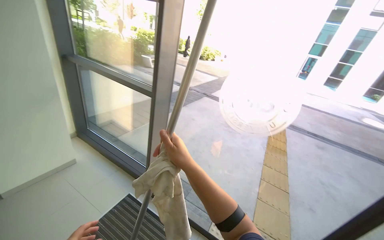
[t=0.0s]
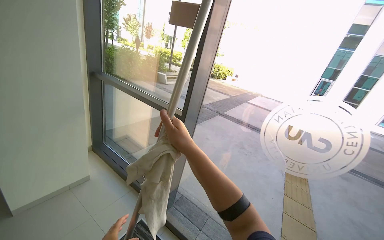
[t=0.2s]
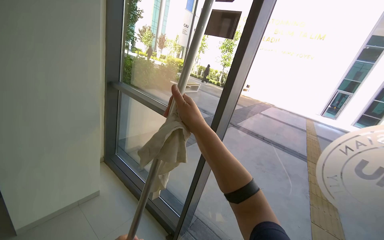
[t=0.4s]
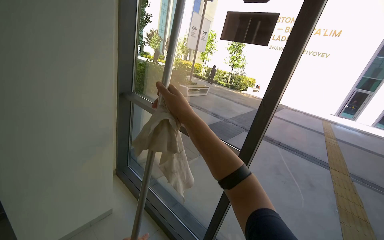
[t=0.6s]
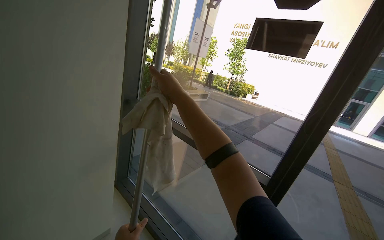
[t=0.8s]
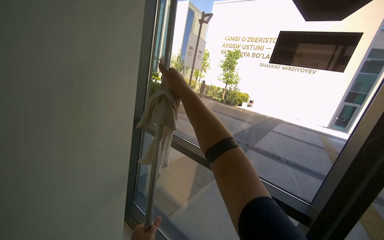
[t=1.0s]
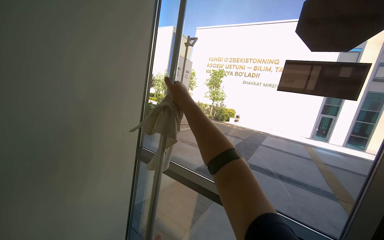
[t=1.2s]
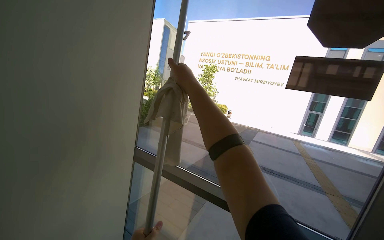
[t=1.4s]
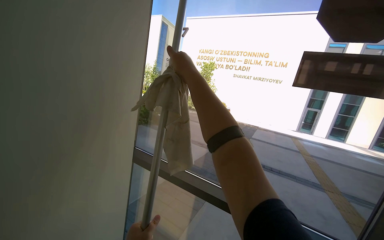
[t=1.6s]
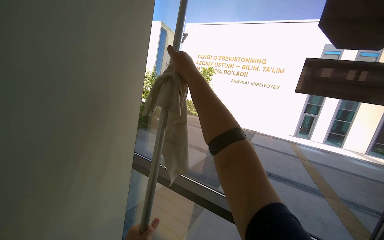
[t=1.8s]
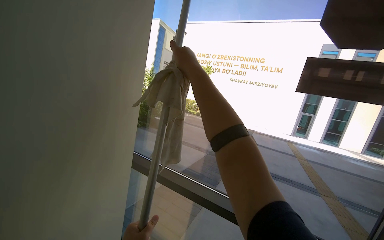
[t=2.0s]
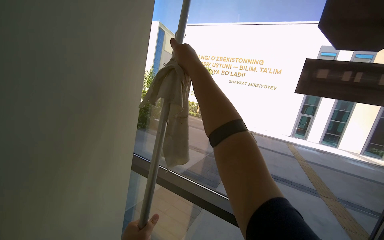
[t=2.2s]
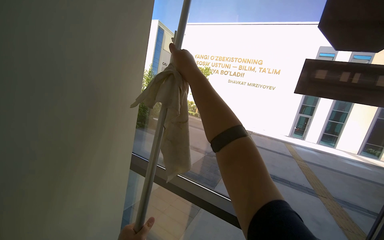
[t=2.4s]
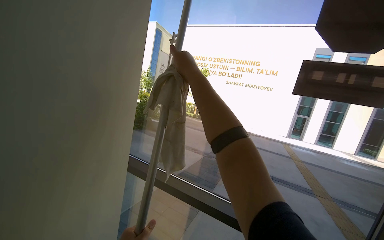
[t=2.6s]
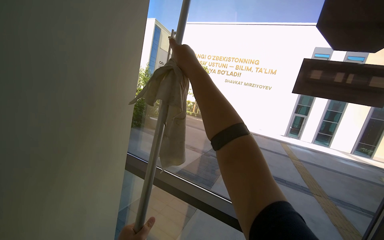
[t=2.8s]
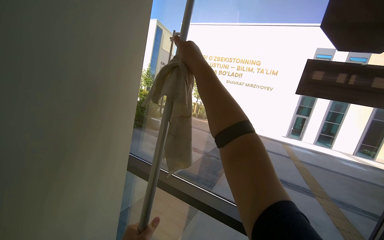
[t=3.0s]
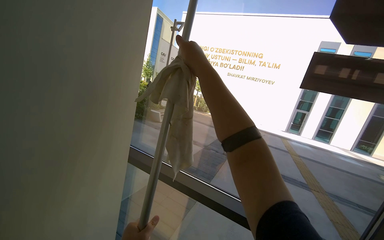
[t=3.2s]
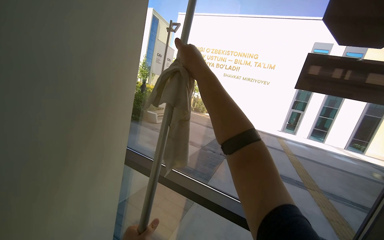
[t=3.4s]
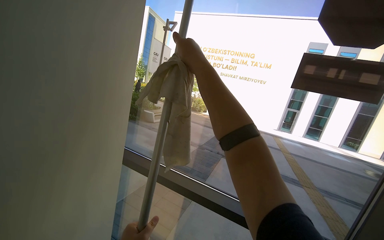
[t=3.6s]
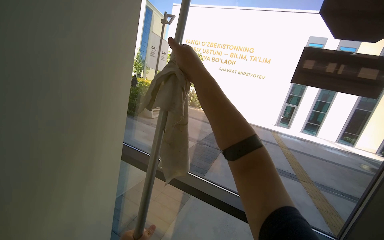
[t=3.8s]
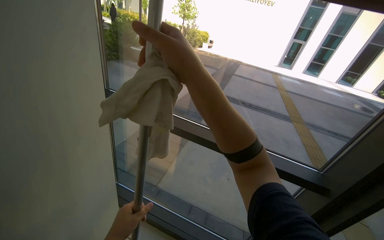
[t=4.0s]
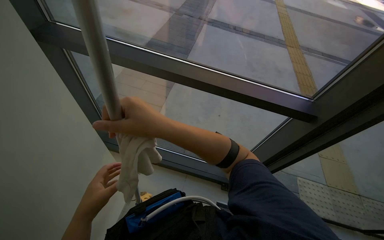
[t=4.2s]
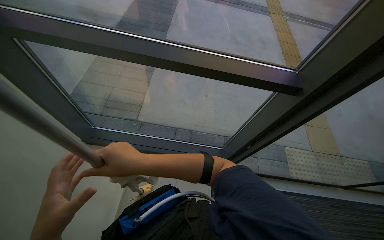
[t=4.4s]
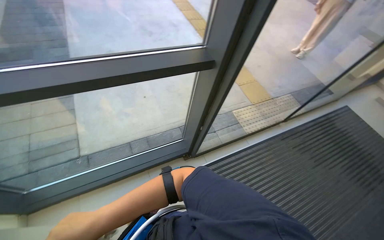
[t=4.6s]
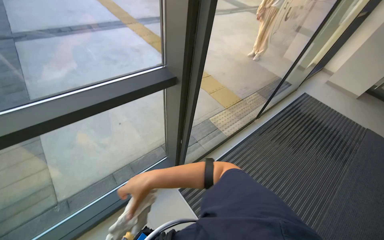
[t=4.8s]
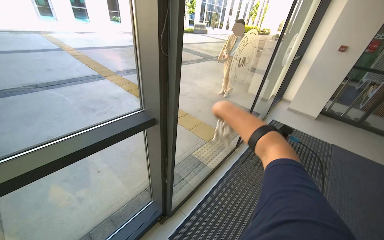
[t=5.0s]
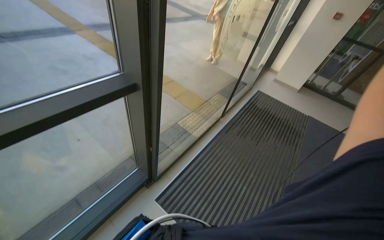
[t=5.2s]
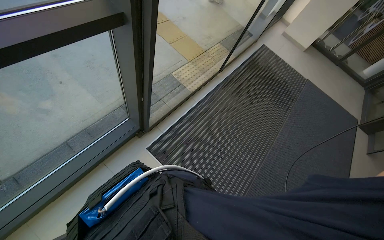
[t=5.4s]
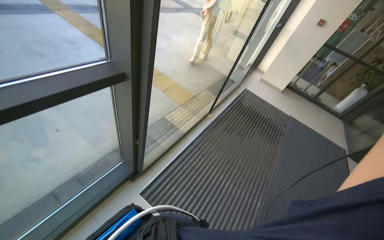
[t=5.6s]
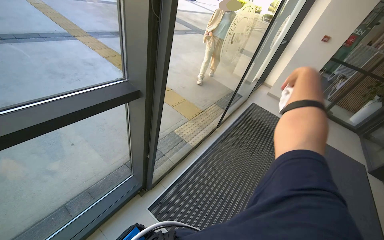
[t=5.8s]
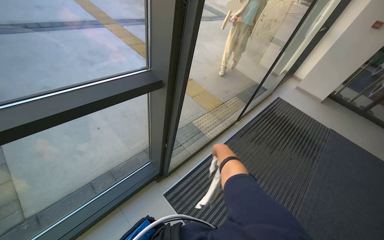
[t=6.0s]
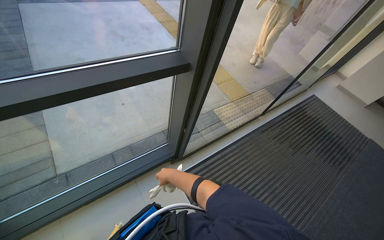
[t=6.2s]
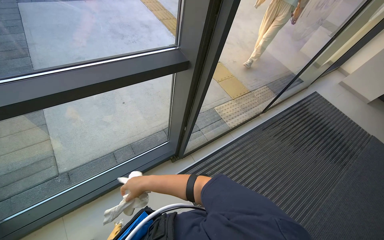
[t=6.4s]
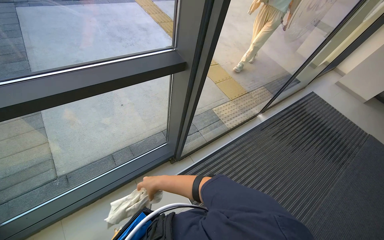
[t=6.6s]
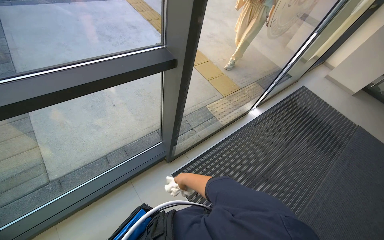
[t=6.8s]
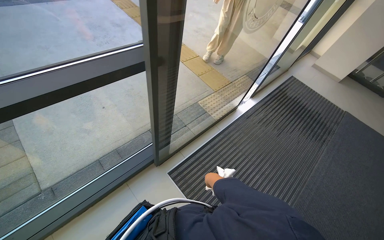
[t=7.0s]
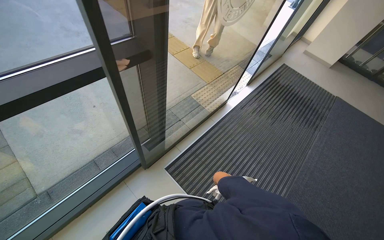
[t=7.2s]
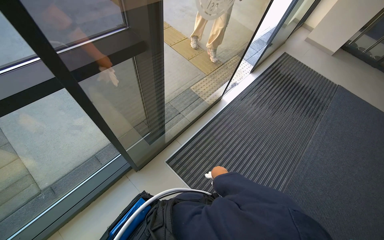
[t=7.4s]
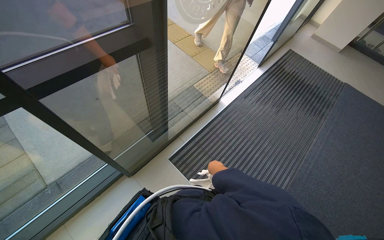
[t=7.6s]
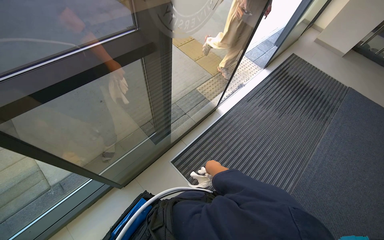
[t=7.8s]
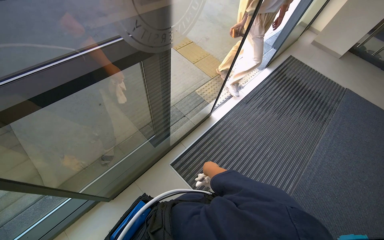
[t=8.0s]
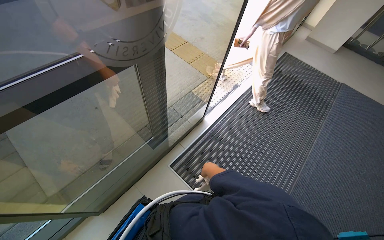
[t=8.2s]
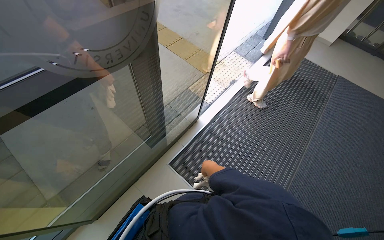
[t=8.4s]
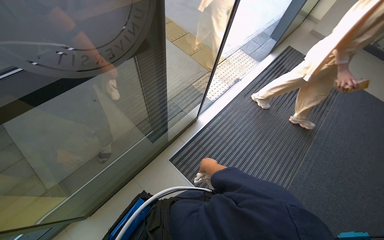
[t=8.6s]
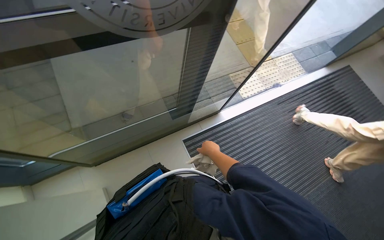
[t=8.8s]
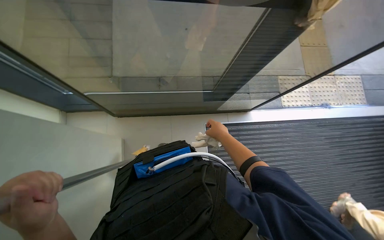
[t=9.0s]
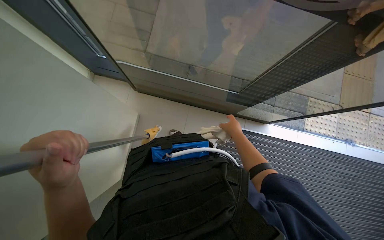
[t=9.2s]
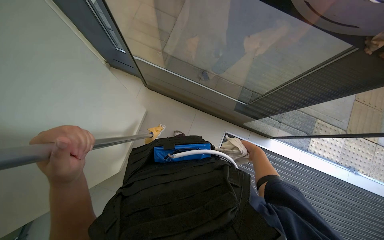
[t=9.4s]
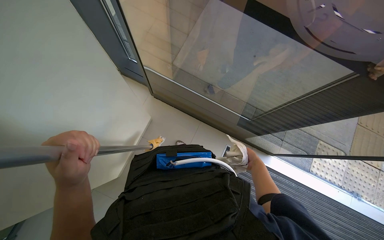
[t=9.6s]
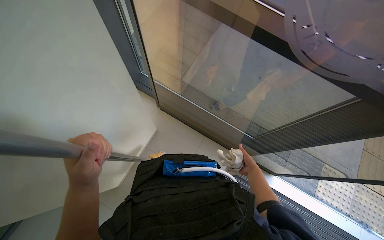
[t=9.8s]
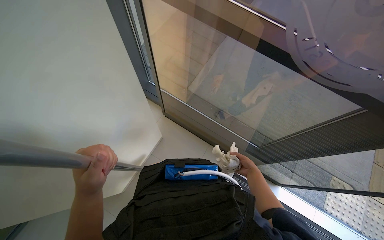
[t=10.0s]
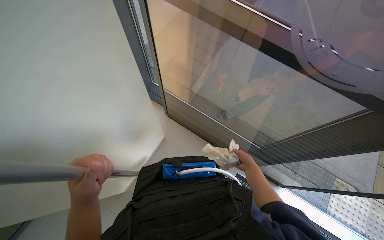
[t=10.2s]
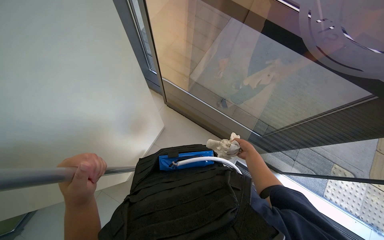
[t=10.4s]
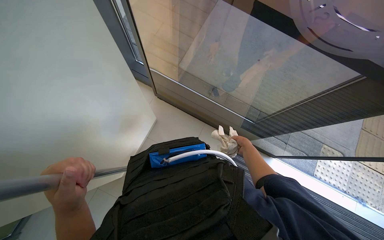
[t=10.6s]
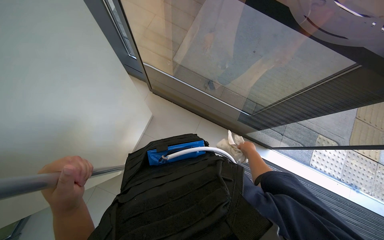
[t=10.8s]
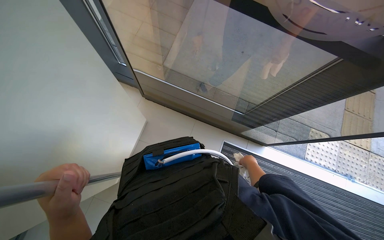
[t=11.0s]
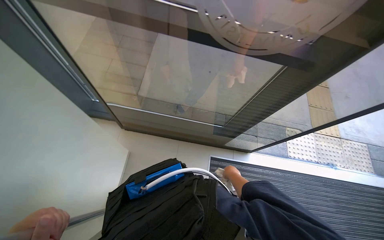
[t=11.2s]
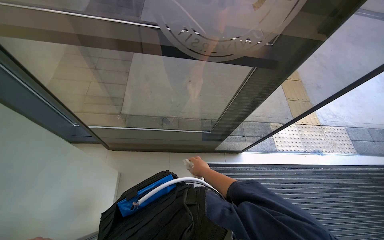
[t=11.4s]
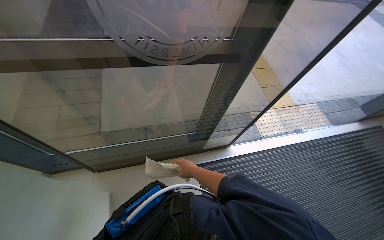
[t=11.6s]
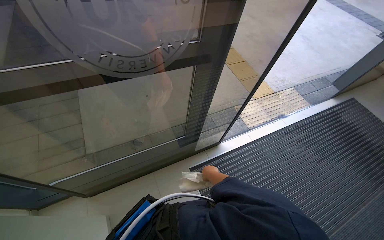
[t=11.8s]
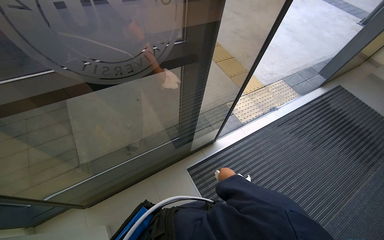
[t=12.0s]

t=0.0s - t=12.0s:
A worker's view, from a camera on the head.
Job: cleaning windows.
The whole recording: Cleaning windows and frames. The worker cleans the windows and frames with a long-handled tool and a cloth.
t=3.0s - t=4.4s: The wearer looks some 20 degrees further to the right. The wearer looks about 55 degrees further downward.
t=6.0s - t=7.6s: The camera pitches downward, by some 15 degrees.
t=7.6s - t=9.0s: The head rotates about 40 degrees to the left.
t=9.0s - t=10.4s: Everything in view rotates approximately 35 degrees clockwise.
t=10.4s - t=12.0s: The head rotates roughly 60 degrees to the right.

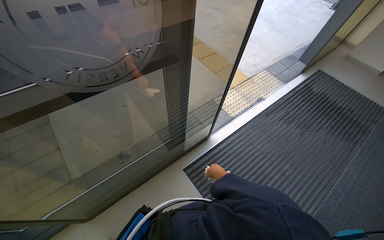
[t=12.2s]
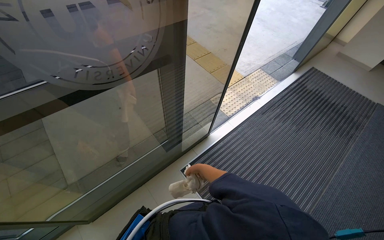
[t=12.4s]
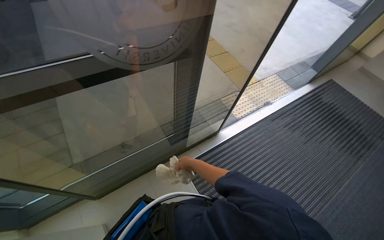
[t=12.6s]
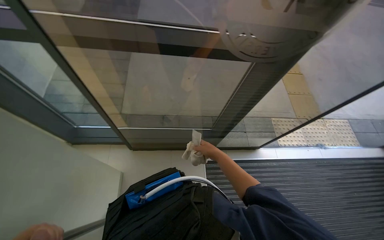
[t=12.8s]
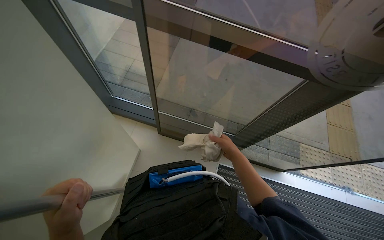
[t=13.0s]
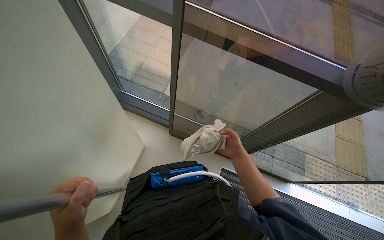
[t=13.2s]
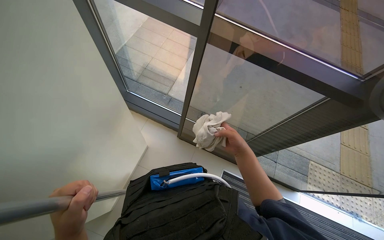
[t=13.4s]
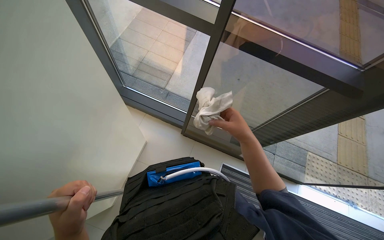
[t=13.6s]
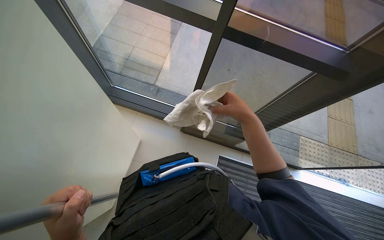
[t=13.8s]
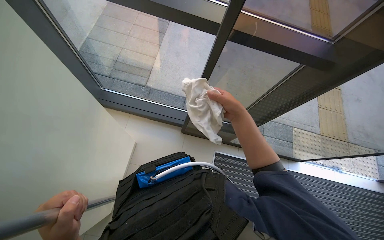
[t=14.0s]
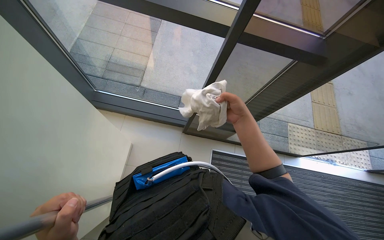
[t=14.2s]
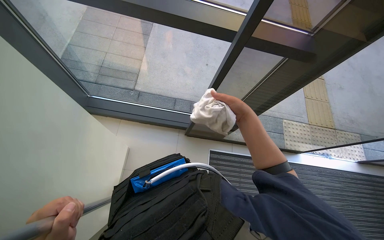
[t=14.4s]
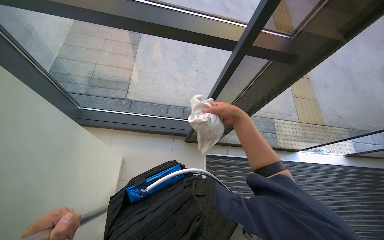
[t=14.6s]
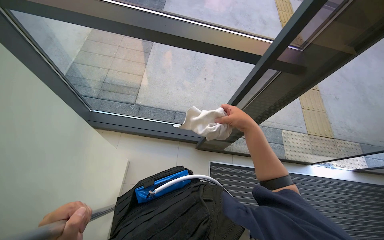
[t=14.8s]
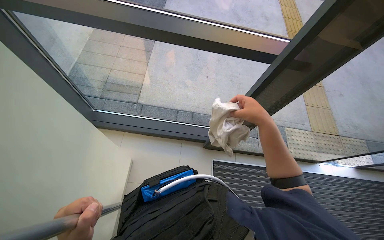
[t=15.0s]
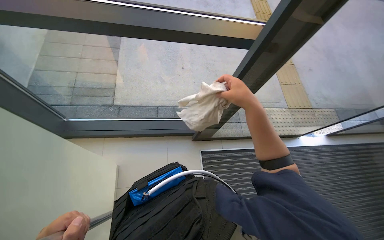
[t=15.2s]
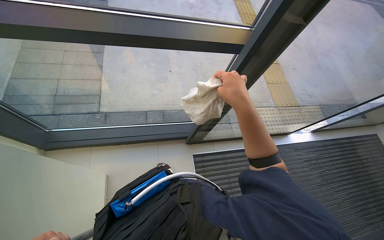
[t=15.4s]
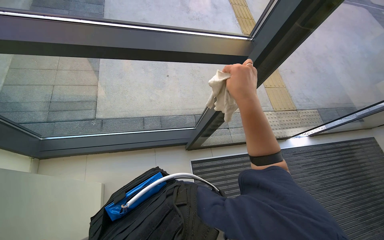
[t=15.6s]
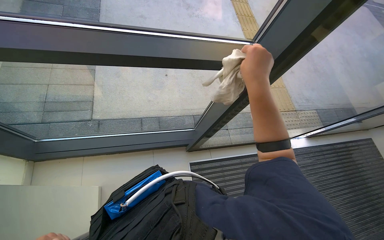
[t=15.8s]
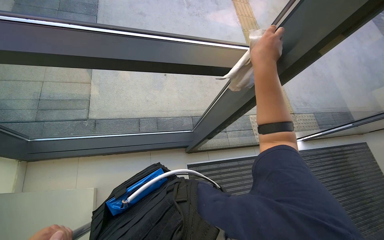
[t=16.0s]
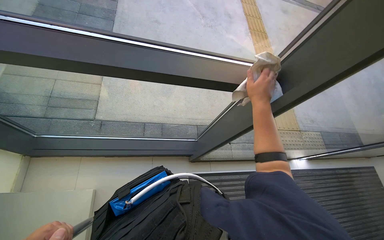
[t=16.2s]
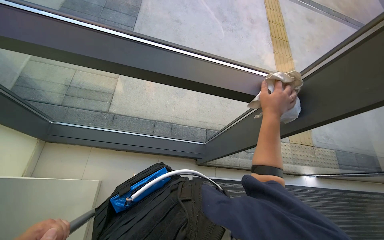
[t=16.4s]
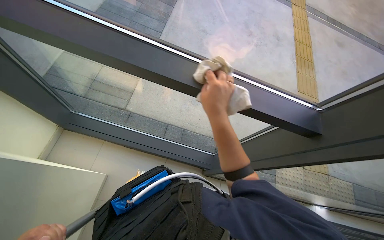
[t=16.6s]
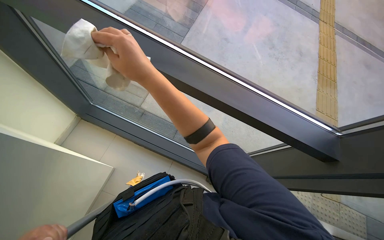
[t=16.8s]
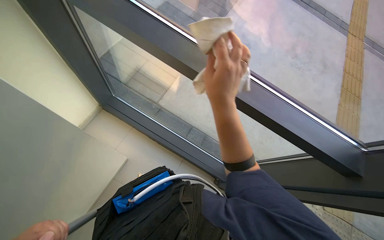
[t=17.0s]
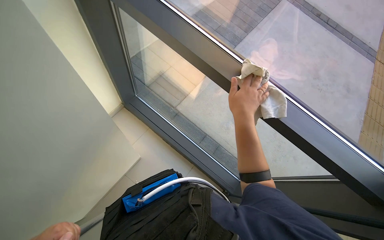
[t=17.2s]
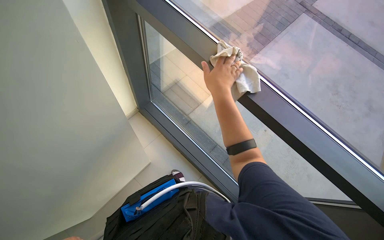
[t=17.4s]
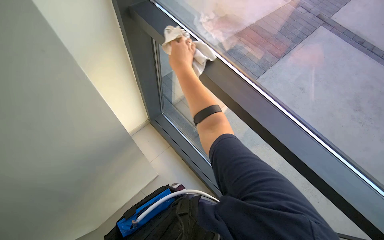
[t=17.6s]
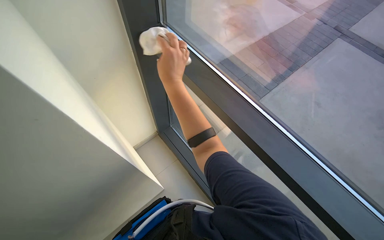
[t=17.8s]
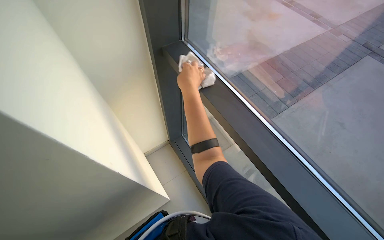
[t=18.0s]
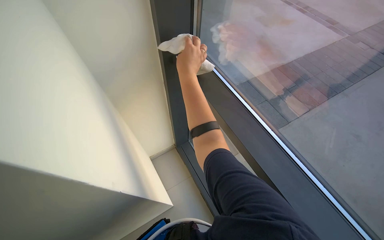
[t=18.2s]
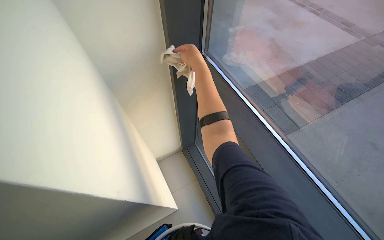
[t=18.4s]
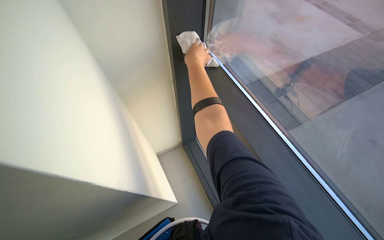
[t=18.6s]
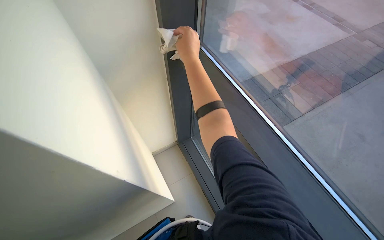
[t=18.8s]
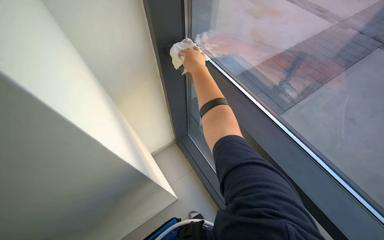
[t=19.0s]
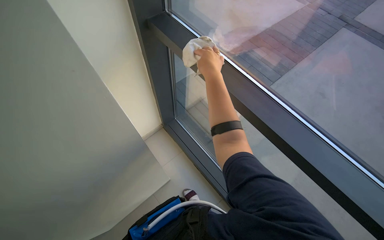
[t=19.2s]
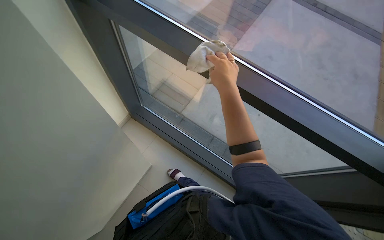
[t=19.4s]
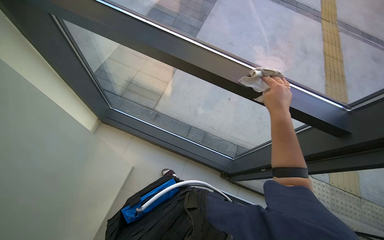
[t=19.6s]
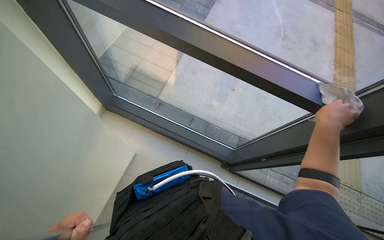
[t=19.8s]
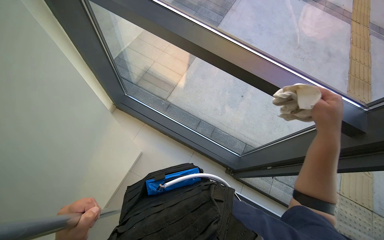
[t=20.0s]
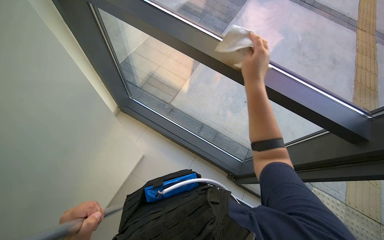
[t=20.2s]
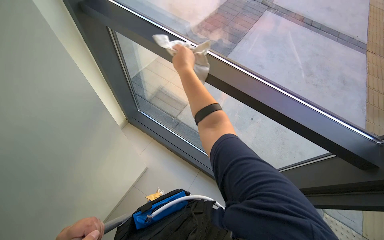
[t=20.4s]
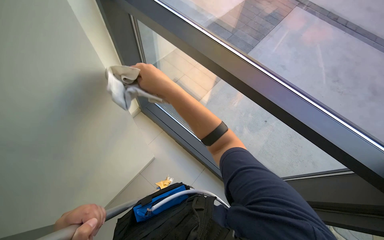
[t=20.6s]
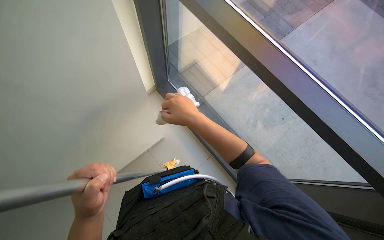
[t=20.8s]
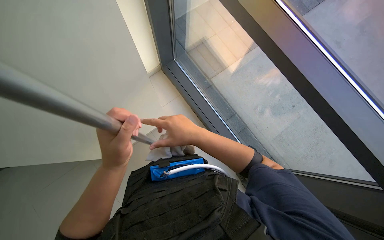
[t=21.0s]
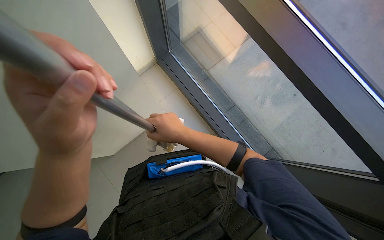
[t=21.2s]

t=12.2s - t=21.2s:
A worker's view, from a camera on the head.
Job: cleaning windows.
The whole recording: Cleaning windows and frames. The worker cleans the windows and frames with a long-handled tool and a cloth.
t=12.2s - t=13.8s: The head turns to the left by roughly 55 degrees.
t=15.2s - t=16.6s: The right hand moves farther from the camera, about 15 cm.
t=16.6s - t=18.2s: The head rotates about 50 degrees to the left. The camera pitches upward, by roughly 20 degrees.
t=18.2s - t=19.8s: The head rotates roughly 40 degrees to the right. The view tilts roughly 15 degrees downward.
t=19.8s - t=21.2s: The wearer looks about 30 degrees further to the left. The right hand shifts some 25 cm to the left.
